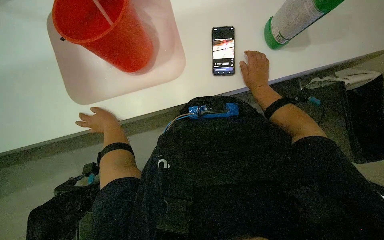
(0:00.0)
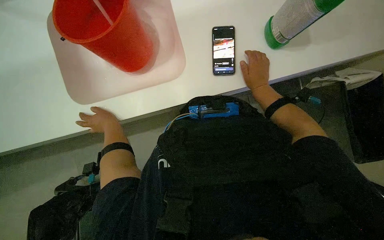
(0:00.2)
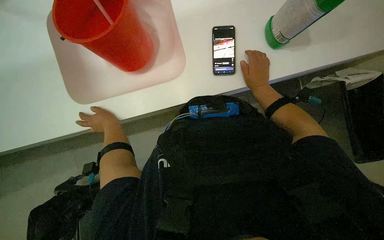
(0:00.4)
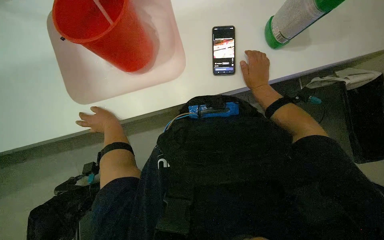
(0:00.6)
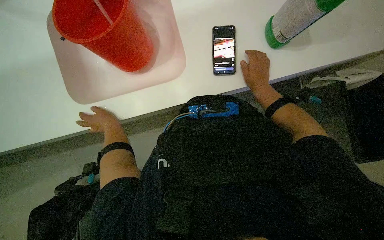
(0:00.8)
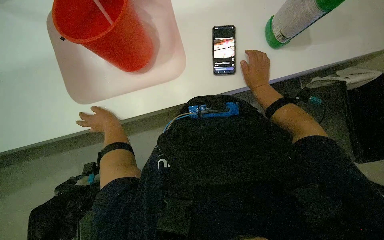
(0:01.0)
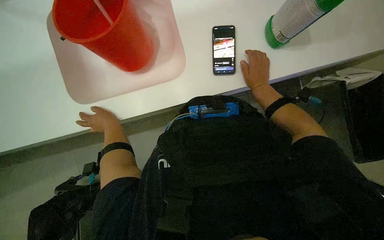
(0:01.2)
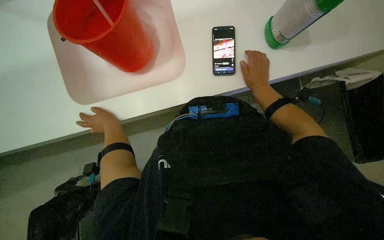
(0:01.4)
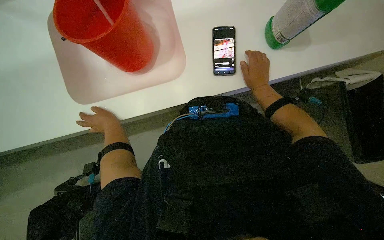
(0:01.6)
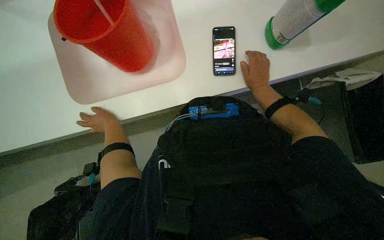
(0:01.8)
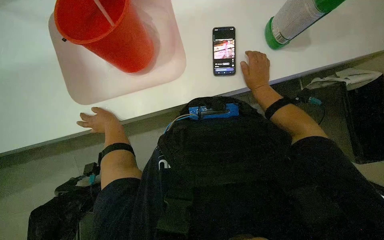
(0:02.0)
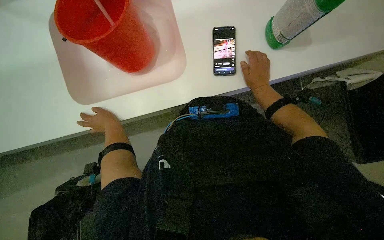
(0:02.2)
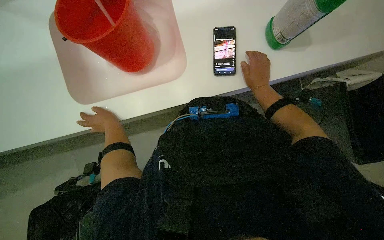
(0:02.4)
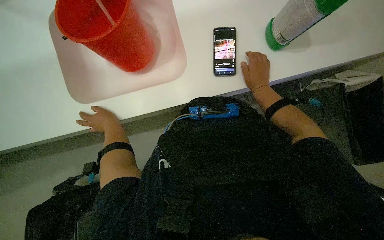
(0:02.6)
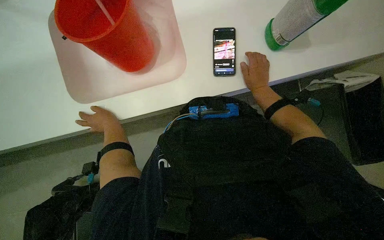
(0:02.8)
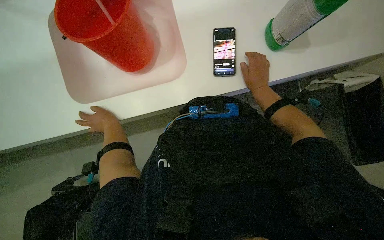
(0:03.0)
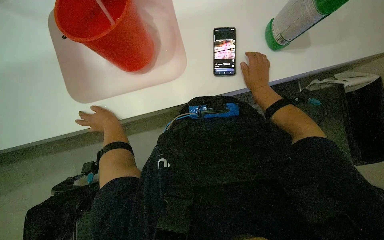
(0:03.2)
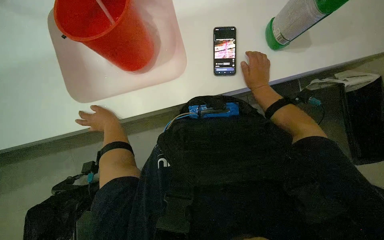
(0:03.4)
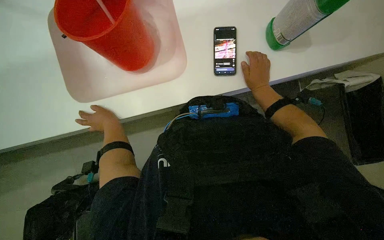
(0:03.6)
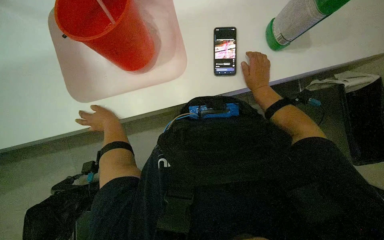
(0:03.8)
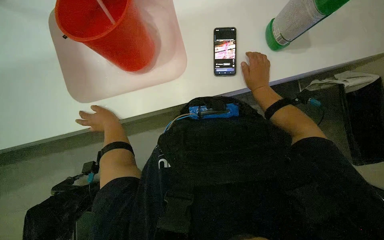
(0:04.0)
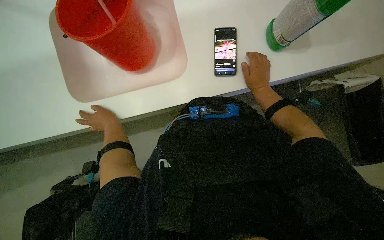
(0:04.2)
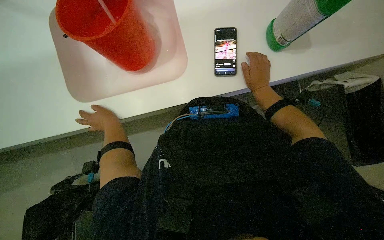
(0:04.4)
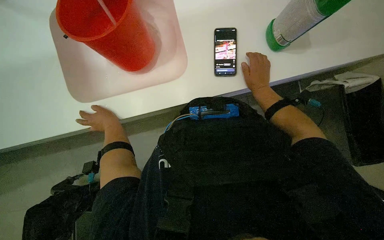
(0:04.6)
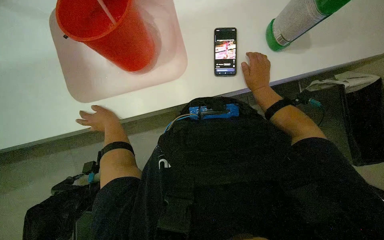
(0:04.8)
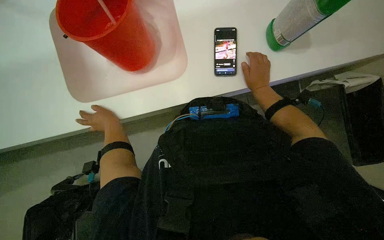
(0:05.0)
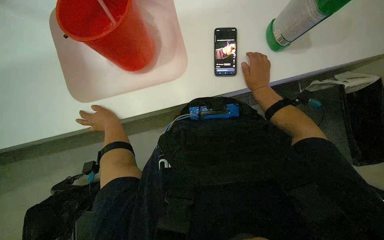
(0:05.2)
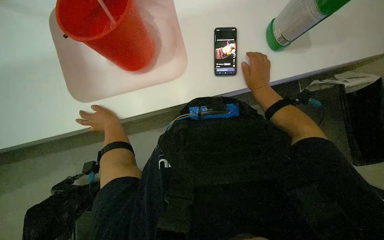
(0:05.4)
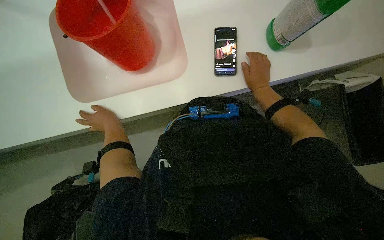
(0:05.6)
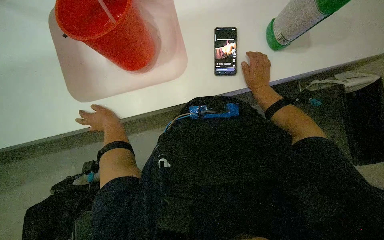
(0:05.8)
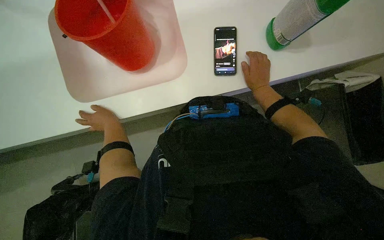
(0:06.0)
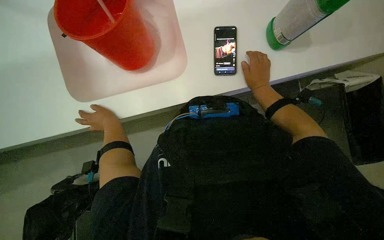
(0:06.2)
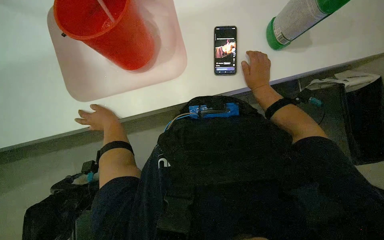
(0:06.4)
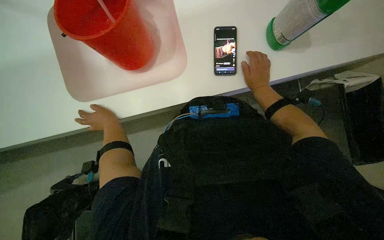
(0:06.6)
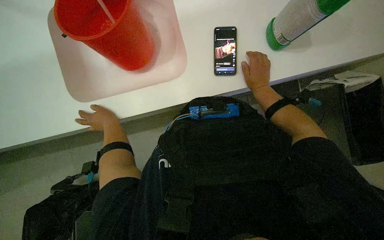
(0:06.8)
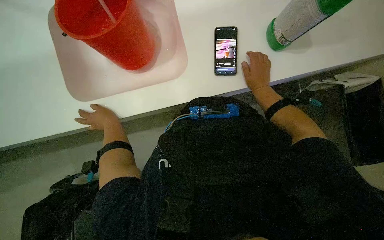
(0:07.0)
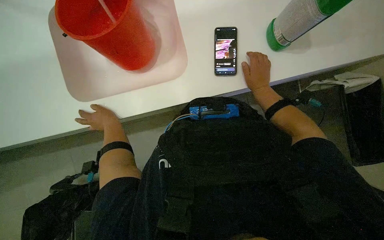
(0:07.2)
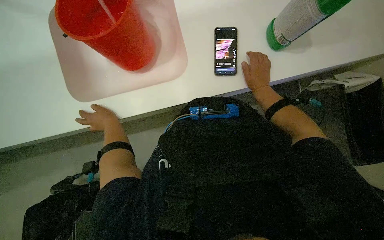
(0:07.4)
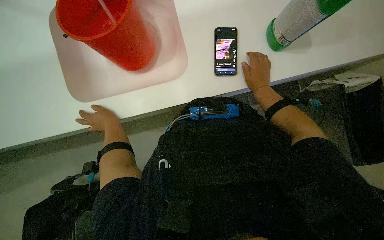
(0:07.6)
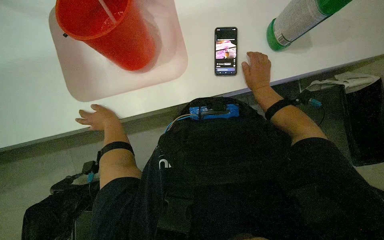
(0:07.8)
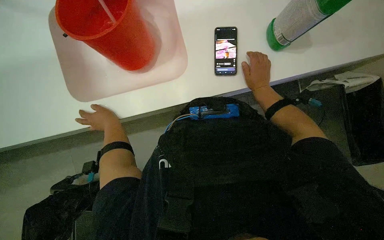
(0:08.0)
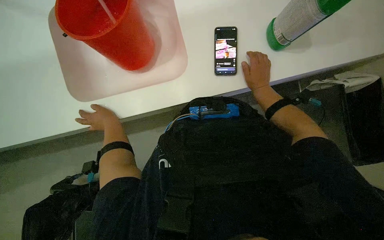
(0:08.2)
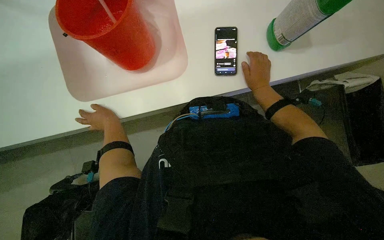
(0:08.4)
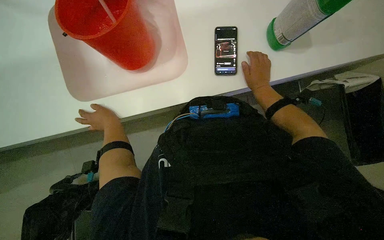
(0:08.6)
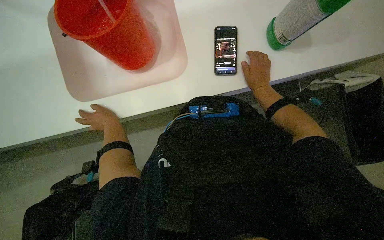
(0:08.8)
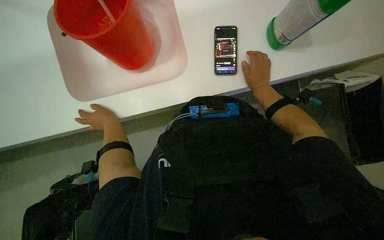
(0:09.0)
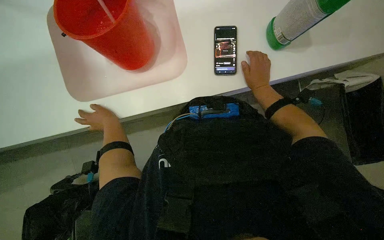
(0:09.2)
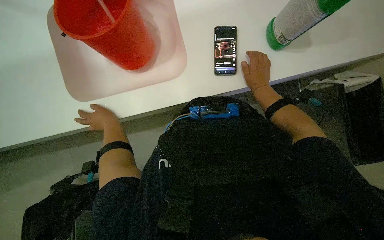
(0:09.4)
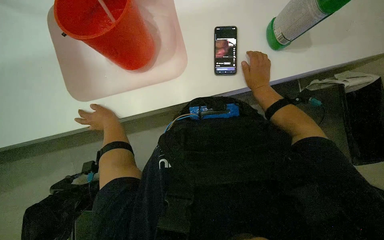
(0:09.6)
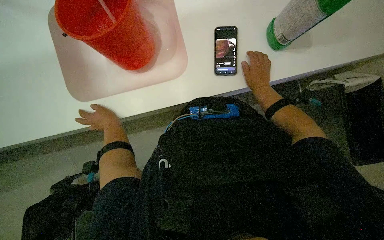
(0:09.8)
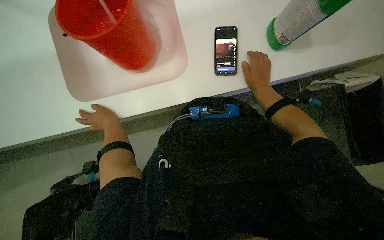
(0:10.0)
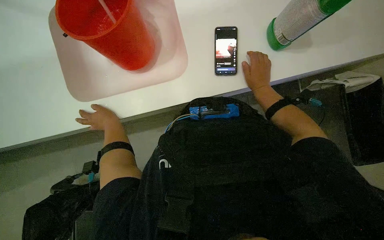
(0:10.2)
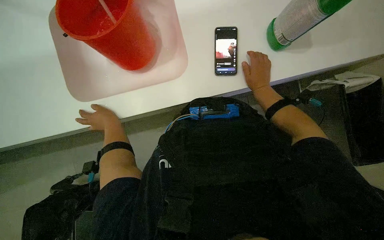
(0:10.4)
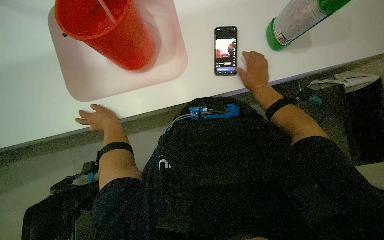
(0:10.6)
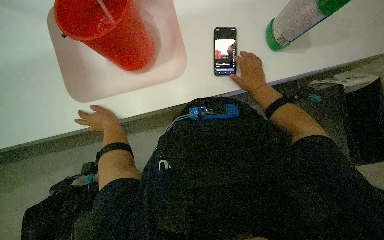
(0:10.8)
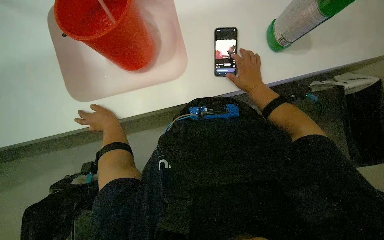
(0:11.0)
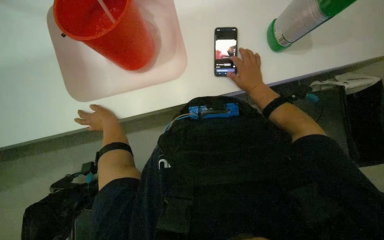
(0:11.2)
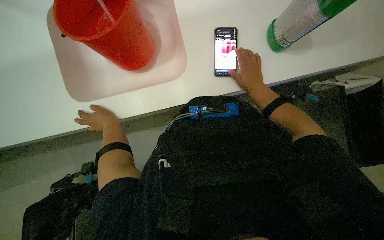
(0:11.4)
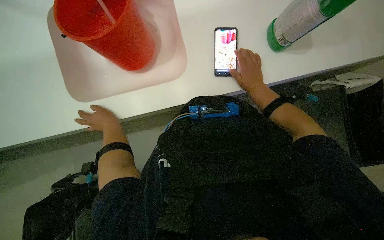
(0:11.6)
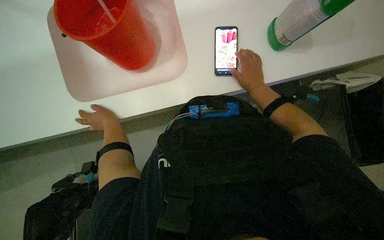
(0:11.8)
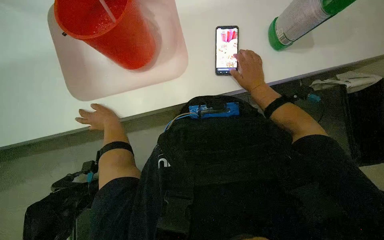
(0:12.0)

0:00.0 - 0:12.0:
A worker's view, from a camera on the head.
Job: preparing cleaning supplies.
The whole recording: Preparing cleaning solution. The worker fills a bucket with water and cleaning solution, then pours it into a cleaning cart and prepares a mop.
0:00.0 - 0:01.6: The hands keep their place.
0:01.6 - 0:04.4: The hands keep their place.
0:04.4 - 0:06.0: The hands work in one place, with small movements.
0:06.0 - 0:10.4: The hands stay in one place.
0:10.4 - 0:12.0: The hands stay close to where they were, moving slightly.

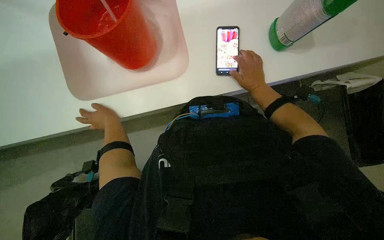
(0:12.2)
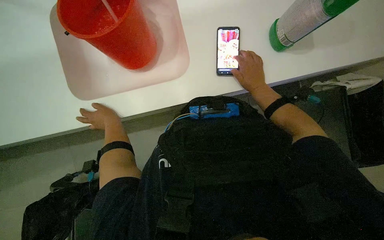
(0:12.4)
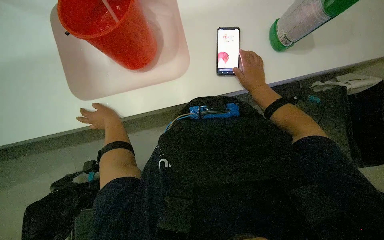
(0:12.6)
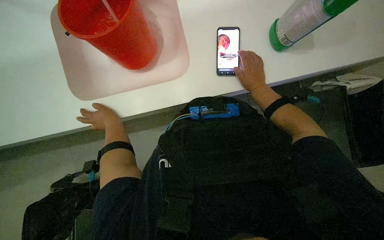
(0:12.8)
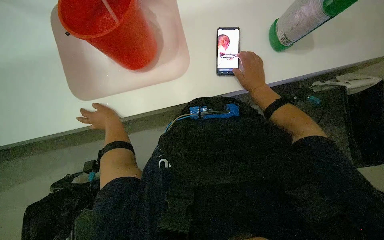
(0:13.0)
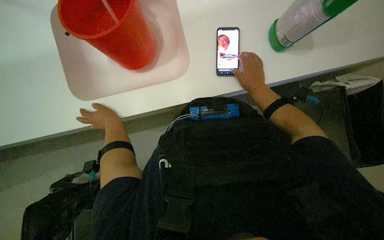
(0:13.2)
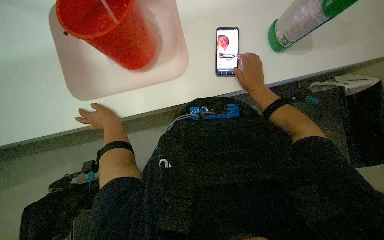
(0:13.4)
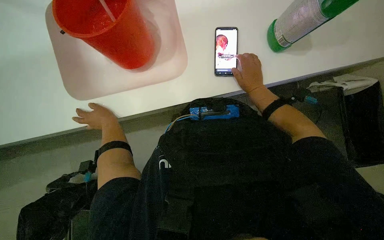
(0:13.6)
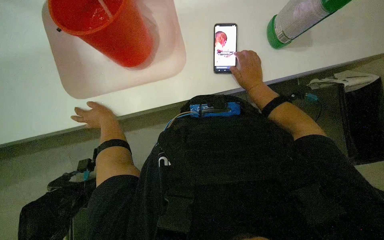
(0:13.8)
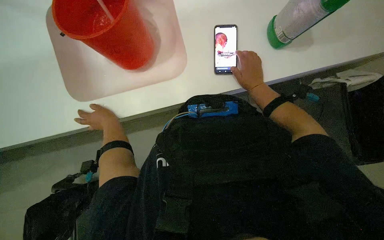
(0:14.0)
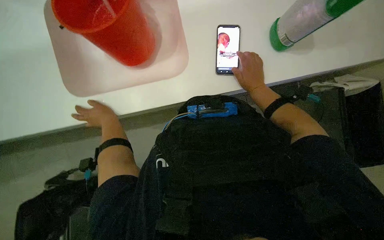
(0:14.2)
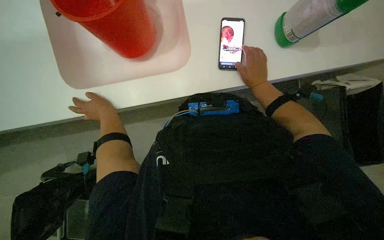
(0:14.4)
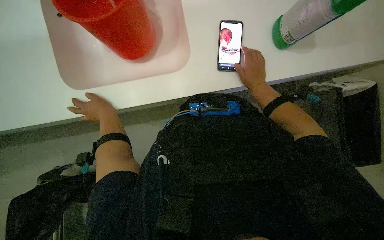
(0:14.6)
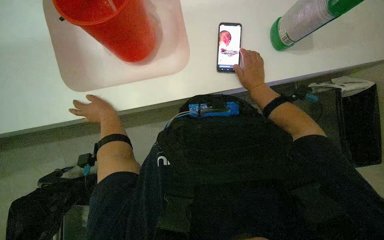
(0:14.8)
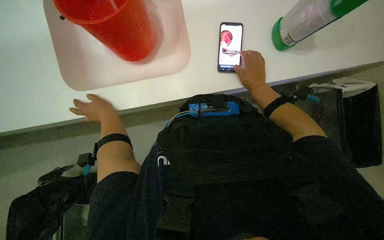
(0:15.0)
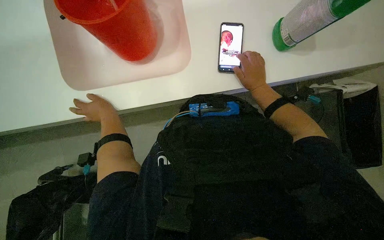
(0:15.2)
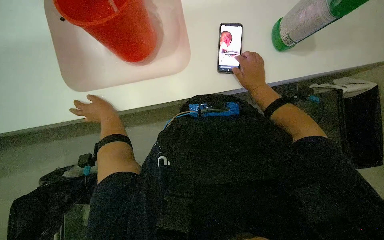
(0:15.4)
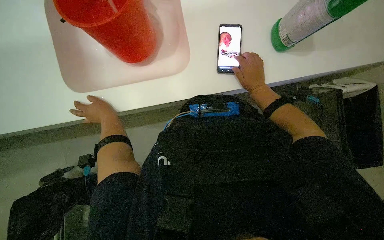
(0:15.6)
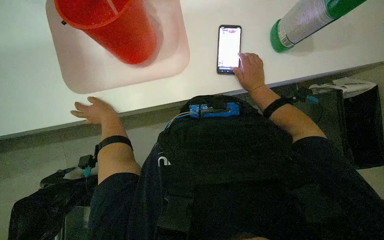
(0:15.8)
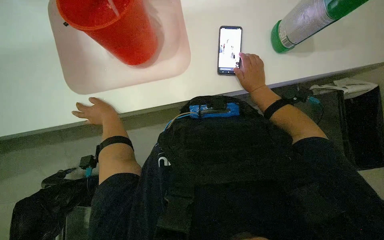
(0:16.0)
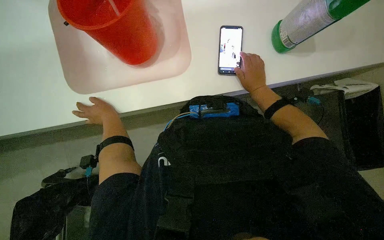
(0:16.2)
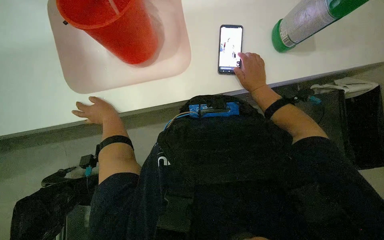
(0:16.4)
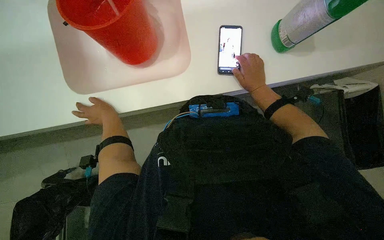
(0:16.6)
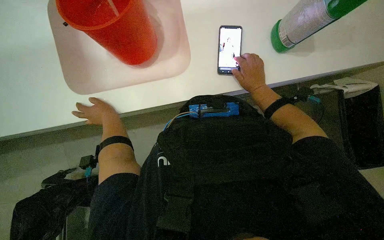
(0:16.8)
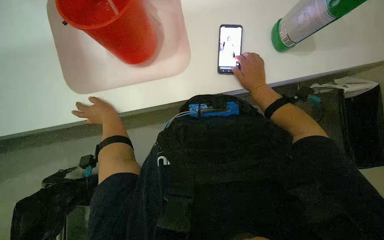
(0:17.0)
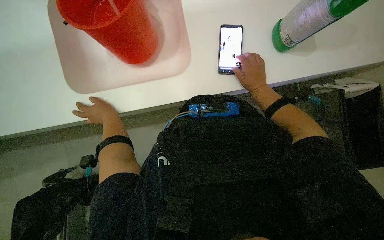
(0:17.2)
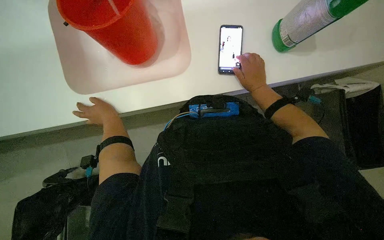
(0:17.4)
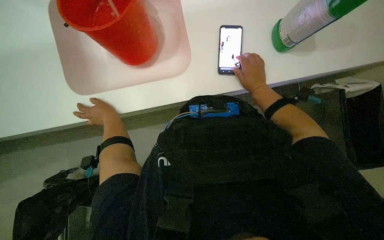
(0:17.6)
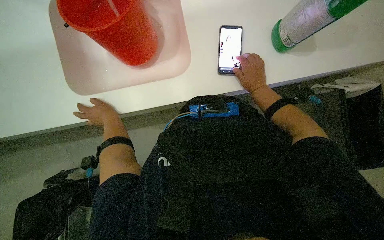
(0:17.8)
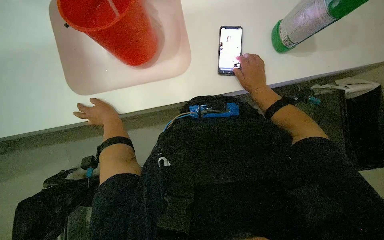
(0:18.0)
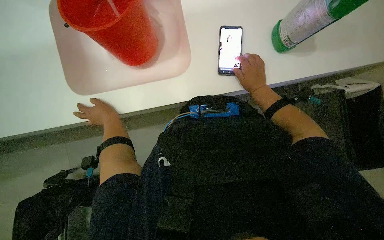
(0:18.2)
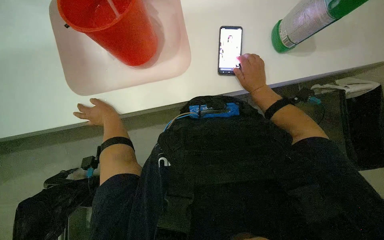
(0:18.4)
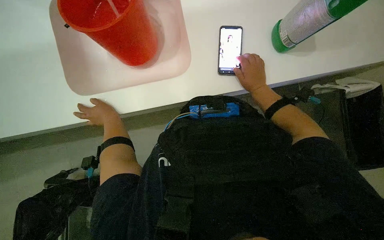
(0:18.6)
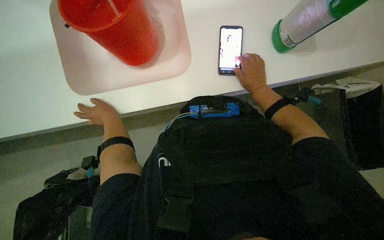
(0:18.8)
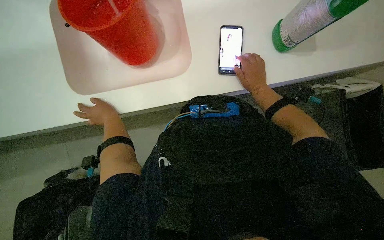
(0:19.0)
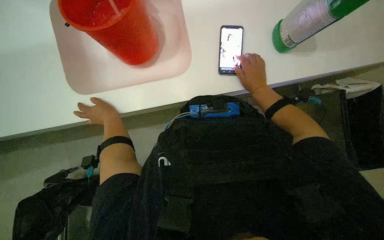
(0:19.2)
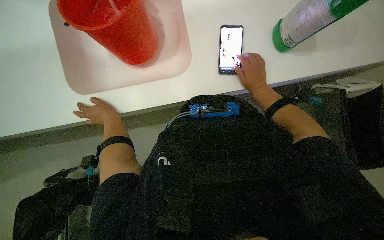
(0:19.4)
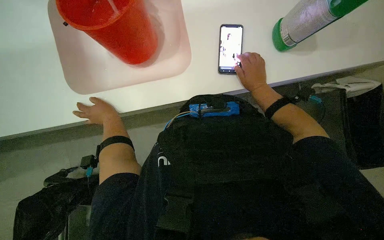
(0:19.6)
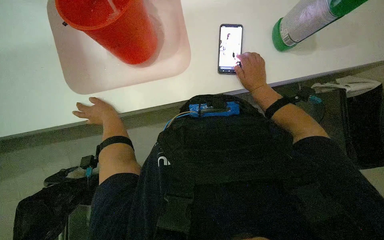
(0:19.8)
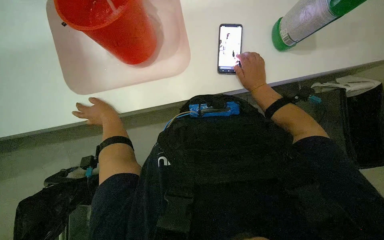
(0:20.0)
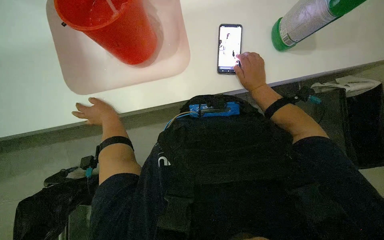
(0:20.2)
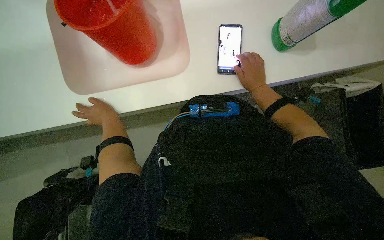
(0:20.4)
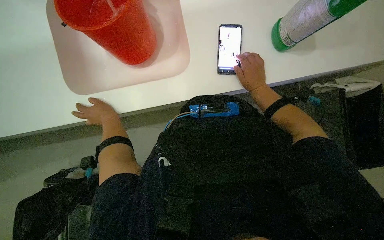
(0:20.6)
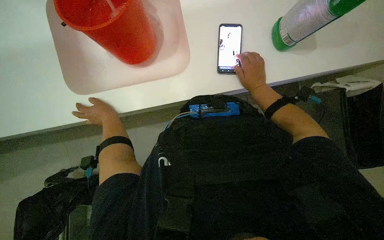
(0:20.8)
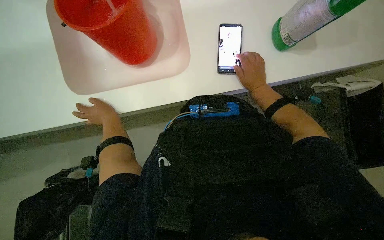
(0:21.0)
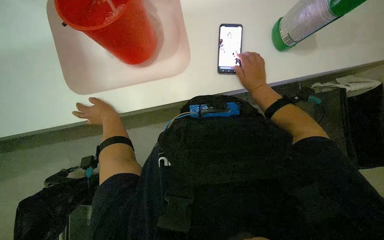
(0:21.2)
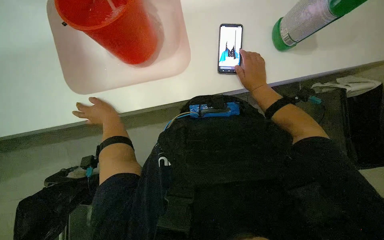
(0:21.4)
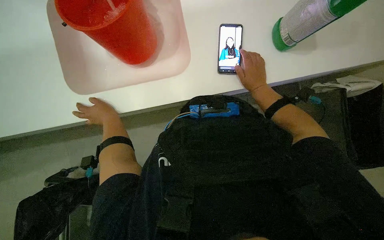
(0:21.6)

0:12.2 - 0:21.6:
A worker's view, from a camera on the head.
Job: preparing cleaning supplies.
The whole recording: Preparing cleaning solution. The worker fills a bucket with water and cleaning solution, then pours it into a cleaning cart and prepares a mop.
0:12.2 - 0:18.4: The hands stay close to where they were, moving slightly.
0:18.4 - 0:20.0: The hands keep their place.
0:20.0 - 0:21.6: The hands stay close to where they were, moving slightly.
